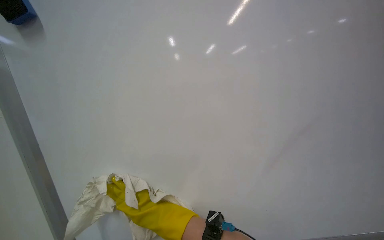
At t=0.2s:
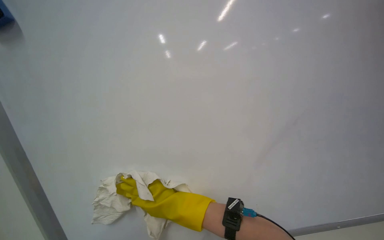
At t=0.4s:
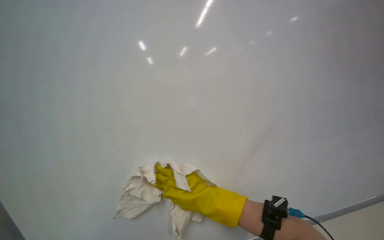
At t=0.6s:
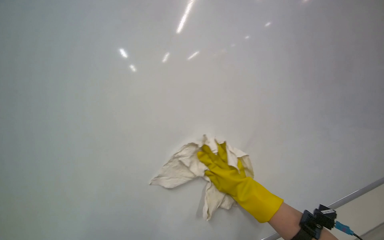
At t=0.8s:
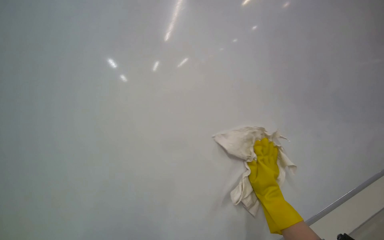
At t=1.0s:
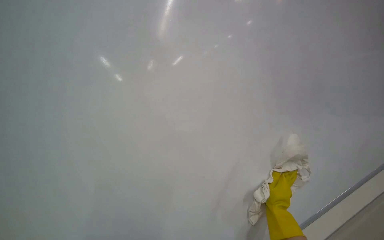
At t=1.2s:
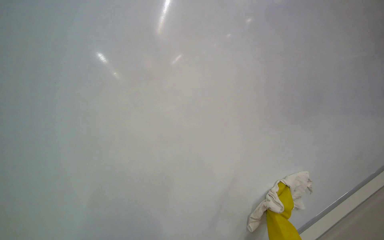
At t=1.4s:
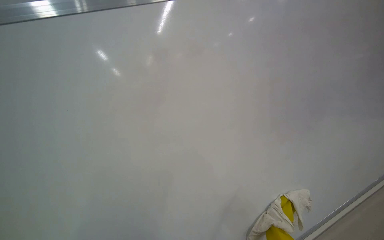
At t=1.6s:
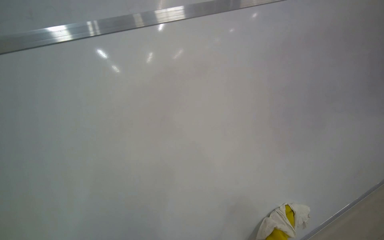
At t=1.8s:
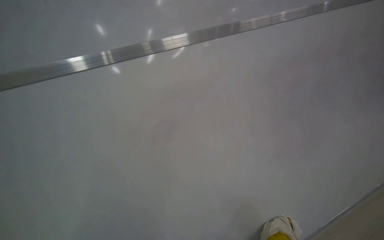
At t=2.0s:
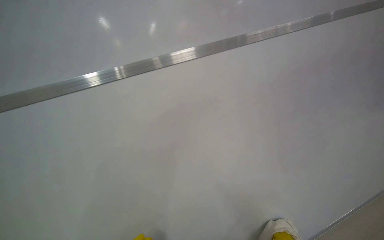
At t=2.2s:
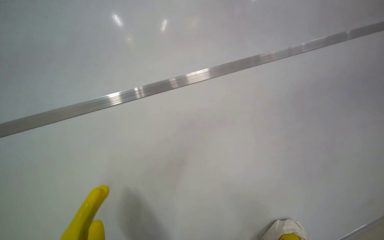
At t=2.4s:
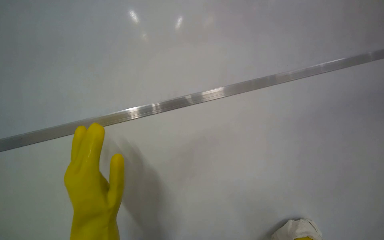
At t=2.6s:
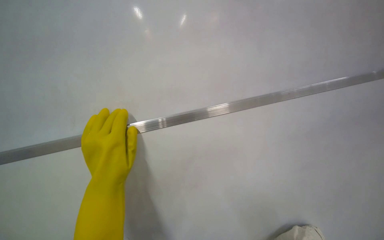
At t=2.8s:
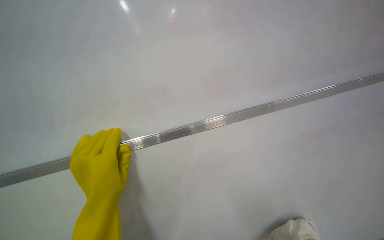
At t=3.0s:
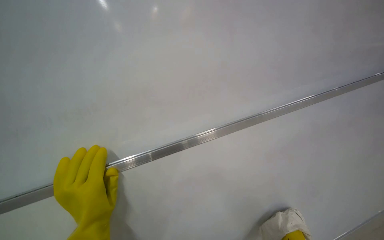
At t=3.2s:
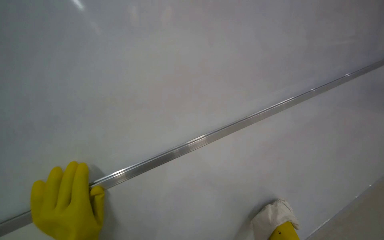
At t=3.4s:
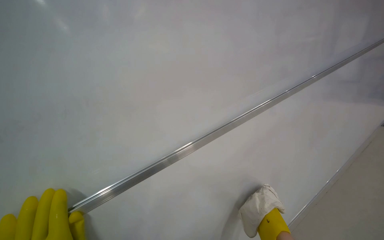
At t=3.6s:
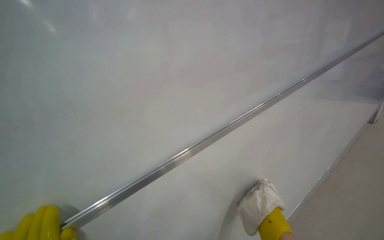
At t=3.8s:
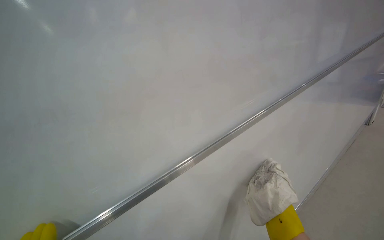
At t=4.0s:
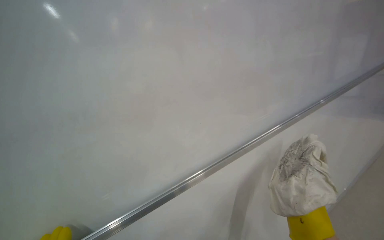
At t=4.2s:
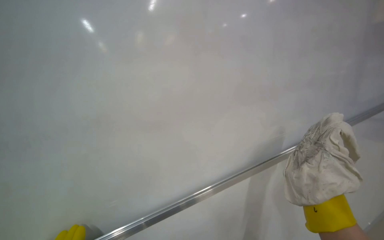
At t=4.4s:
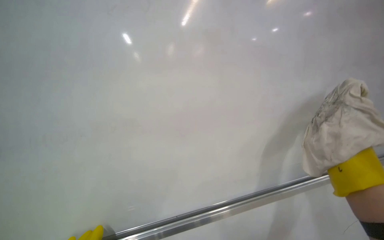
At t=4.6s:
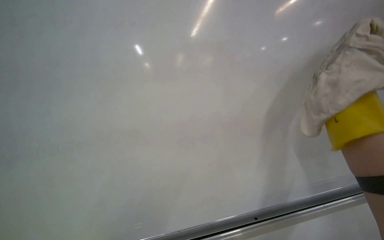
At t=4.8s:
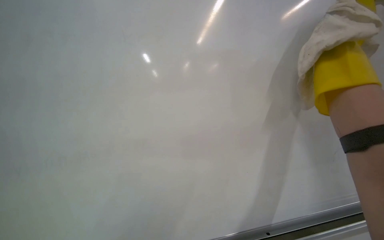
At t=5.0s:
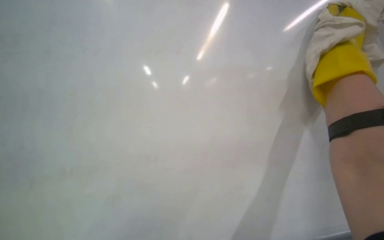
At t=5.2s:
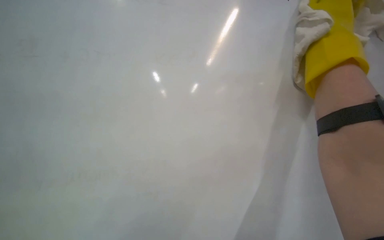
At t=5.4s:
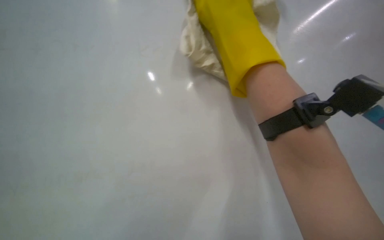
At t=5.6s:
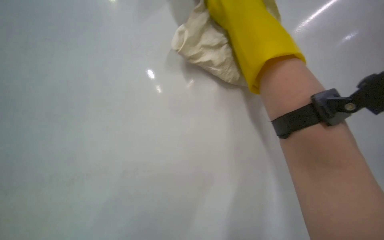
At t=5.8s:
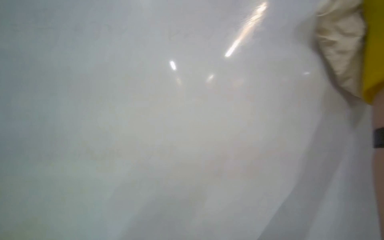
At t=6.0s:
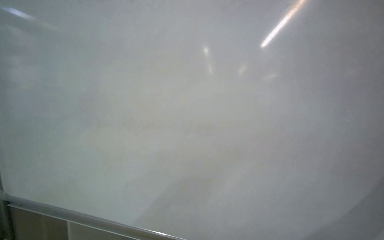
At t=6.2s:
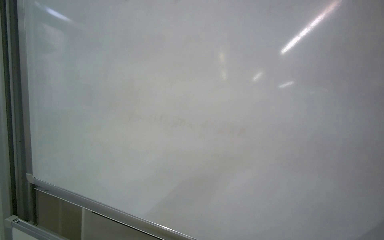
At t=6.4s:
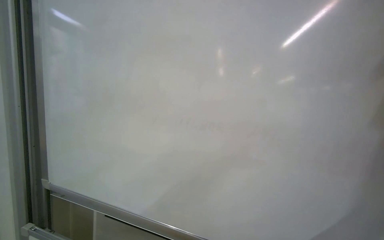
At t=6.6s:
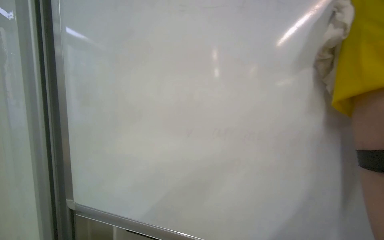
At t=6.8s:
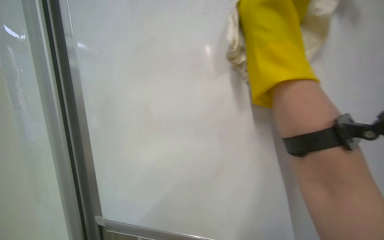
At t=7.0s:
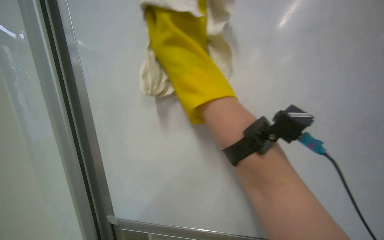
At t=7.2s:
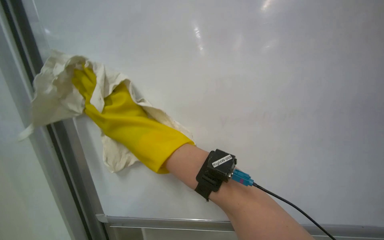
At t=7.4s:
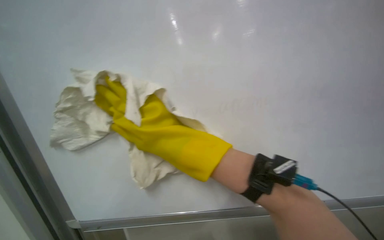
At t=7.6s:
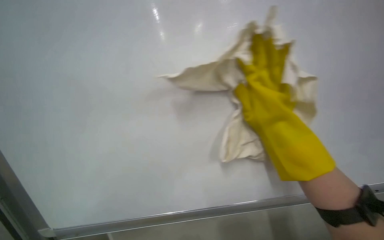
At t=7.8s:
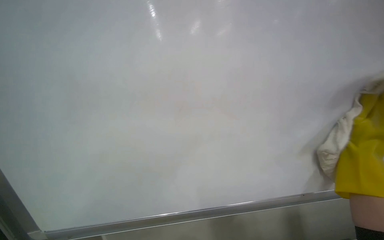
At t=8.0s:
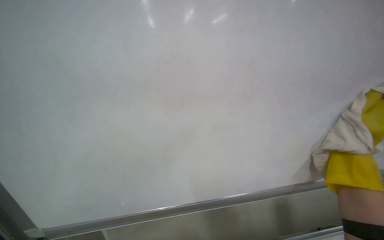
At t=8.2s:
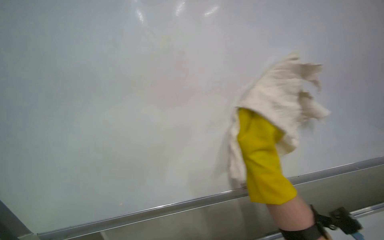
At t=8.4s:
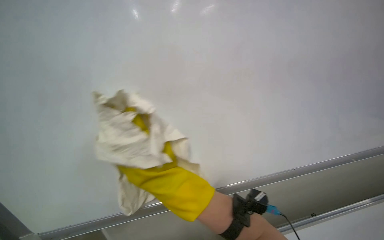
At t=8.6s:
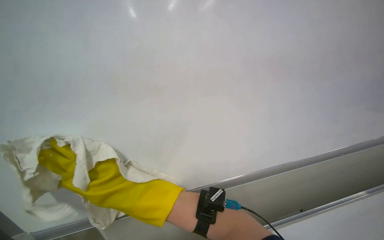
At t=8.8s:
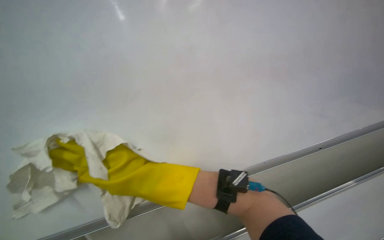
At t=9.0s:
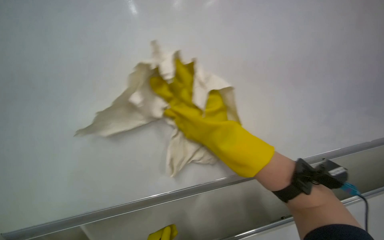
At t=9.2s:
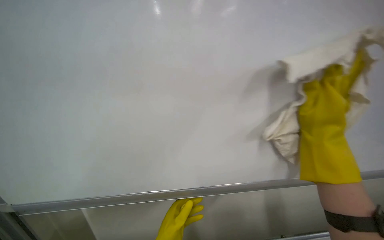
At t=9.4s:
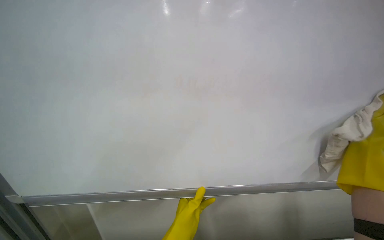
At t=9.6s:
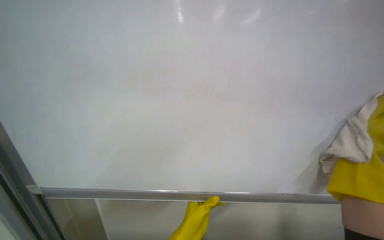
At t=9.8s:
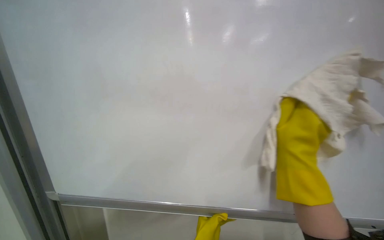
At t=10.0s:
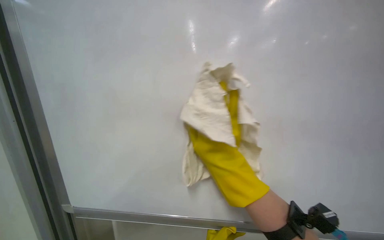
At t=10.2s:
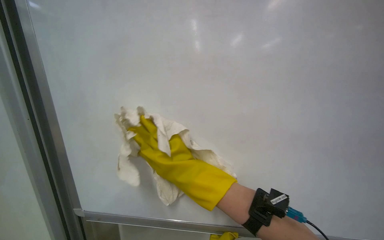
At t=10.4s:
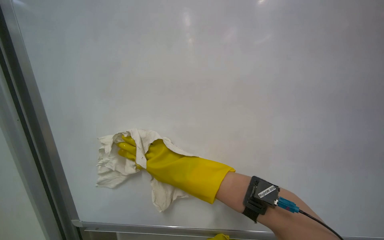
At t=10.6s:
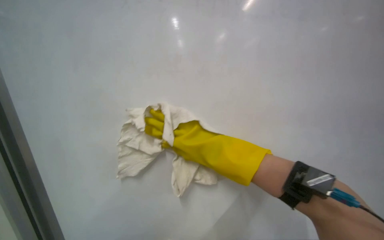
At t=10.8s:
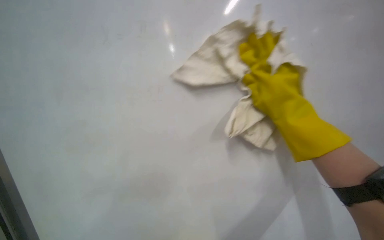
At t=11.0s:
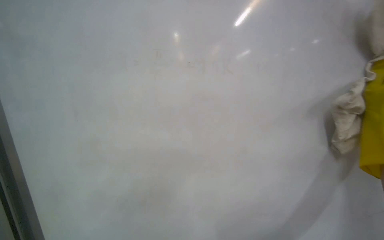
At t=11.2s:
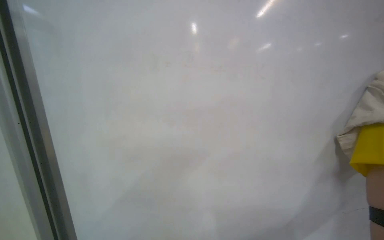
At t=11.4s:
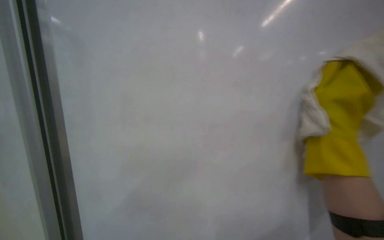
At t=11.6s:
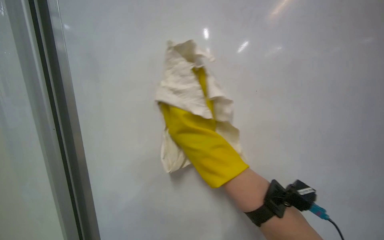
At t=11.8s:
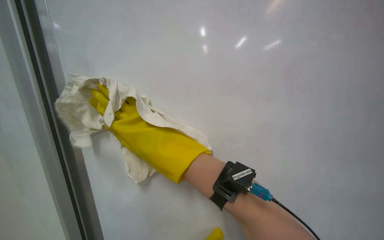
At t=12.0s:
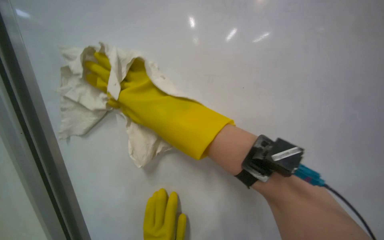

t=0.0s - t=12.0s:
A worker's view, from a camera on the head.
Job: wiping surfaces.
The whole recording: Wiping whiteboard clean. The worker wipes the whiteboard clean with a cloth.
t=0.0s - t=1.6s: The wearer moves roughly 60 cm. The camera is aimed roughly 25 degrees further to the right. The scene turns about 40 degrees clockwise in the picture.
t=3.0s - t=4.4s: The wearer looks approximately 20 degrees further to the right.
t=4.4s - t=6.0s: Everything in view rotates about 30 degrees counterclockwise.
t=7.6s - t=9.0s: The scene turns about 45 degrees counterclockwise in the picture.
t=9.0s - t=10.4s: The view tips upward by roughly 15 degrees.
t=10.4s - t=12.0s: The camera travels about 40 cm. The view tips upward by roughly 20 degrees. The scene rotates clockwise by approximately 30 degrees.

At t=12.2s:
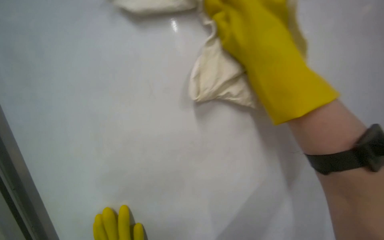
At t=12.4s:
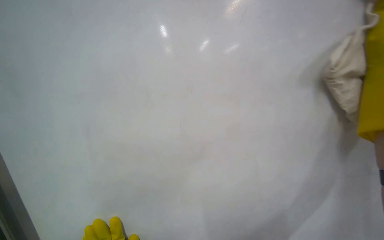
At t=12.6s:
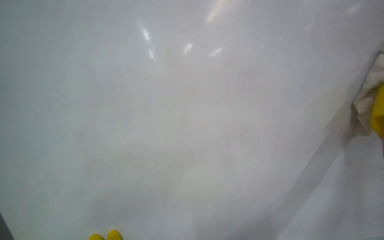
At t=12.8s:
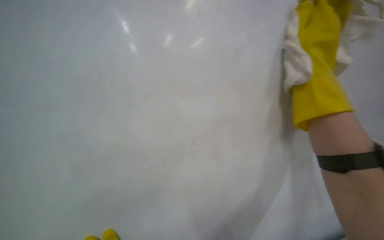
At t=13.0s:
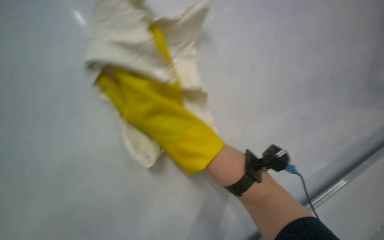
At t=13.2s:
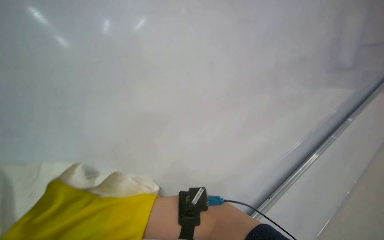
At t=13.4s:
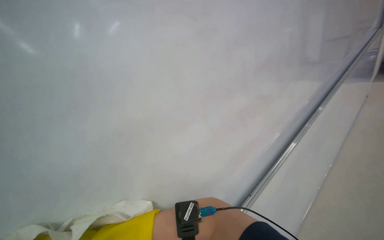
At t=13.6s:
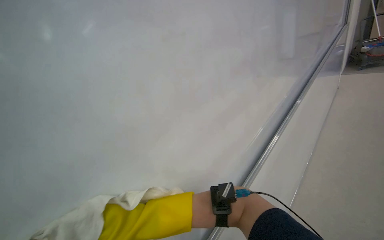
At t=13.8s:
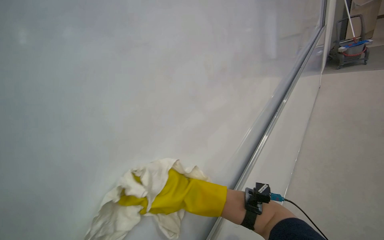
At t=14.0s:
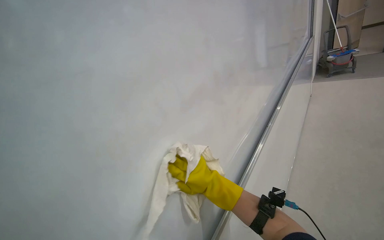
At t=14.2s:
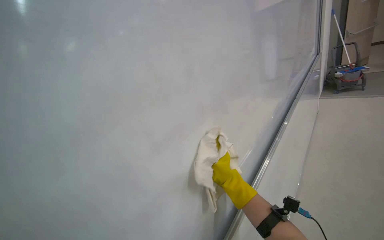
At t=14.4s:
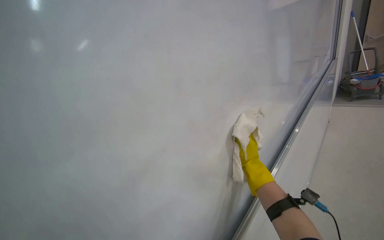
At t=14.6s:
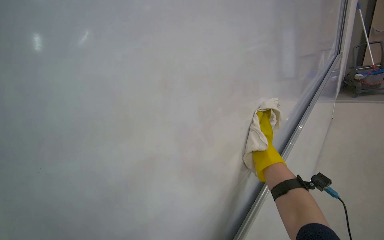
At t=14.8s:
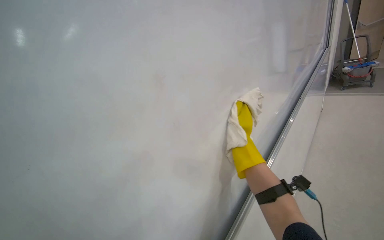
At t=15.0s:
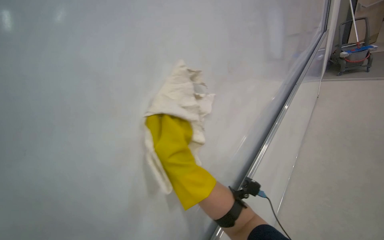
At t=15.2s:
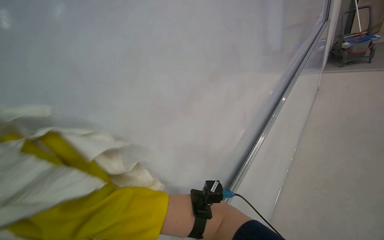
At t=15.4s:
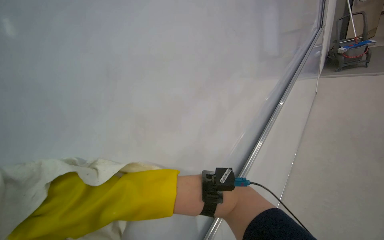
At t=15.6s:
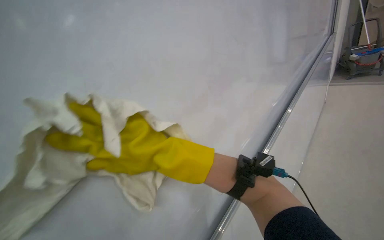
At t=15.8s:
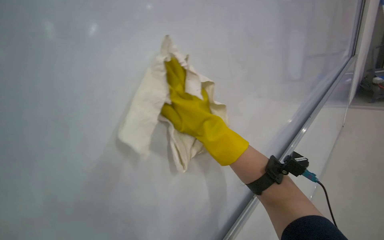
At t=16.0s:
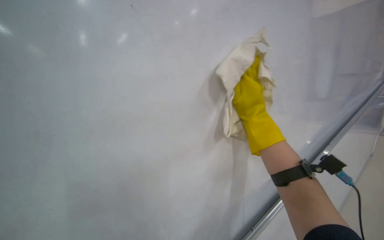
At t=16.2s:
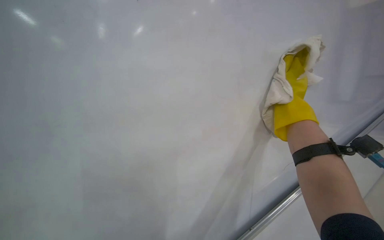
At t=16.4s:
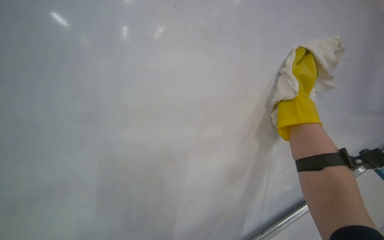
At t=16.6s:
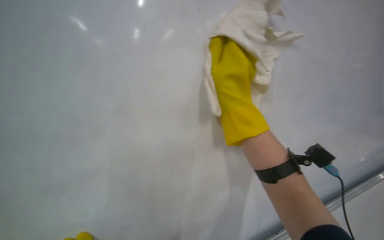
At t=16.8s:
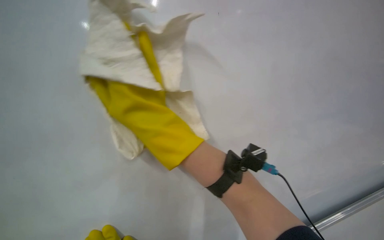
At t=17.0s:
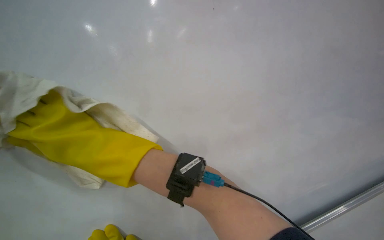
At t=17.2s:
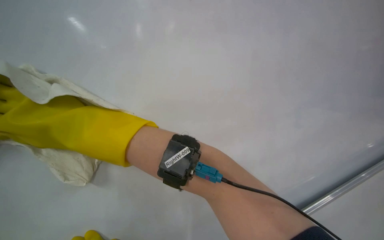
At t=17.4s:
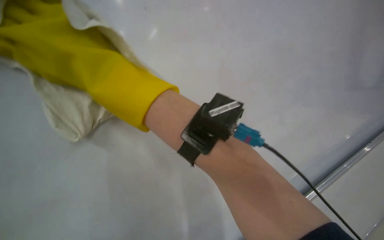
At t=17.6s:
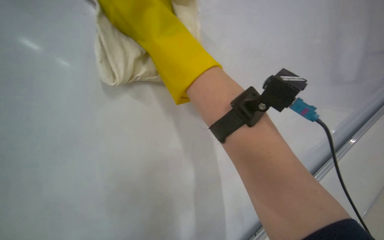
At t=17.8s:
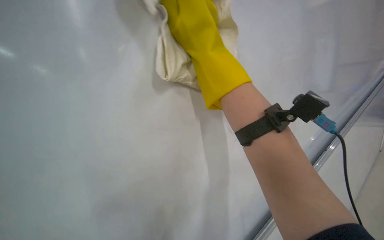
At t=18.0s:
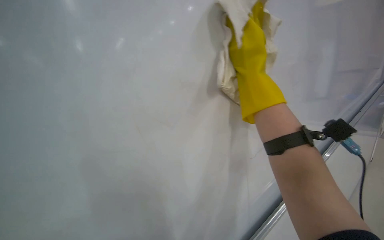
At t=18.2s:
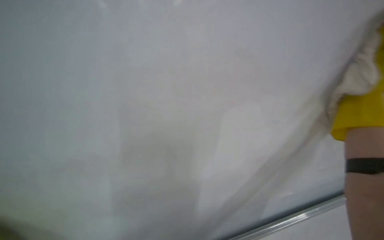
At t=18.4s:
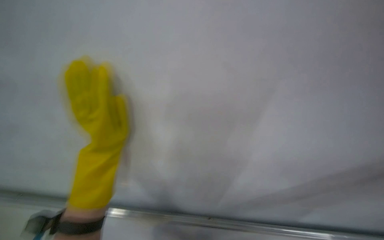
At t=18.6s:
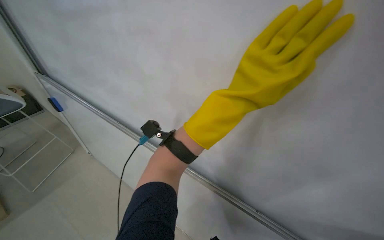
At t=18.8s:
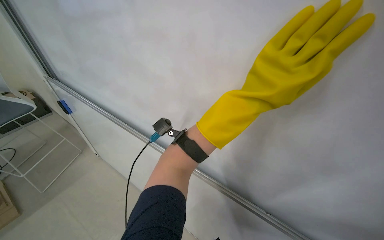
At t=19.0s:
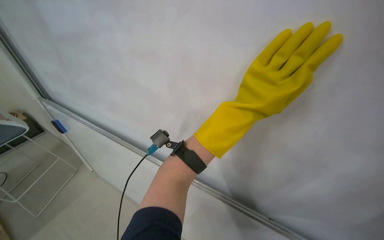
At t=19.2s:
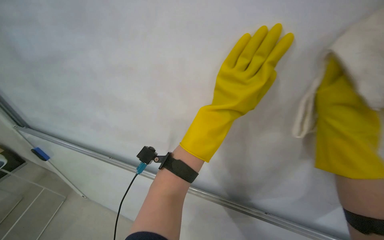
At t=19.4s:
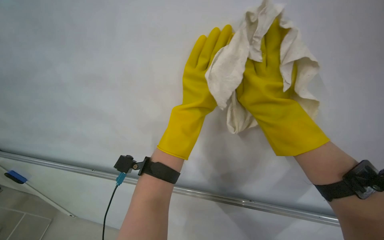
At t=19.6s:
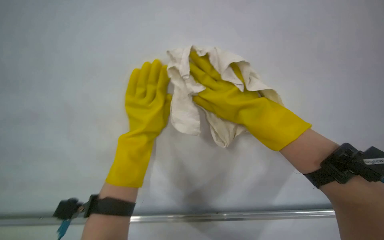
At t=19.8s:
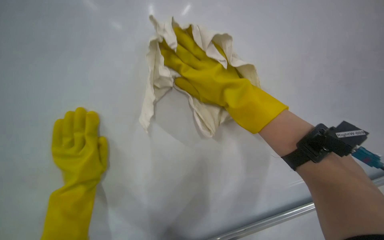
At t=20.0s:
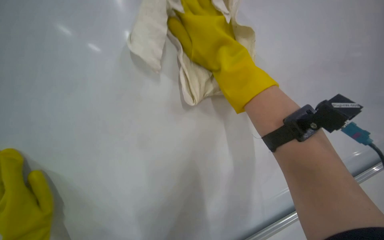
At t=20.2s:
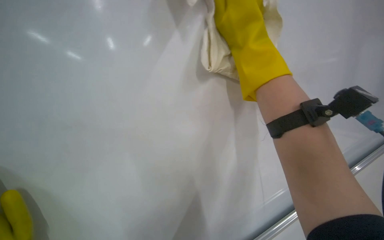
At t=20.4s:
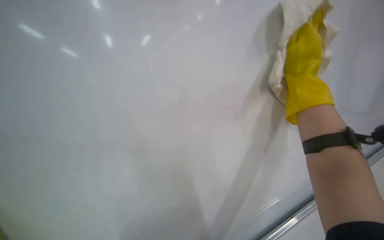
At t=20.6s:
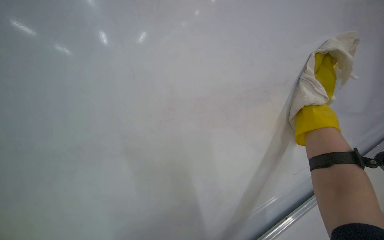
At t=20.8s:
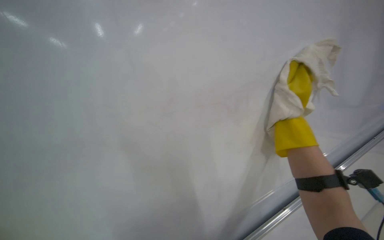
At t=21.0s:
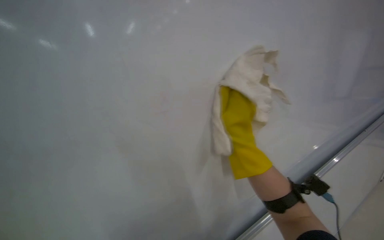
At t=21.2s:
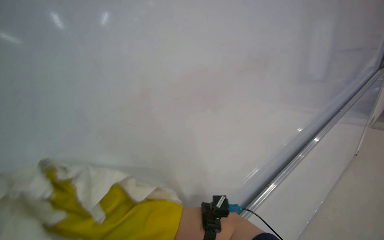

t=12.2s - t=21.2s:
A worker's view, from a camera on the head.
Job: wiping surfaces.
The whole recording: Wiping whiteboard clean. The worker wipes the whiteboard clean with a cloth.
t=12.2s - t=13.8s: The head rotates about 20 degrees to the right. The right hand swings left and right, roughly 50 cm each way, with 2 reversals.
t=15.2s - t=16.6s: The camera sweeps to the left, by roughly 20 degrees.
t=18.2s - t=19.8s: The head turns to the right by some 20 degrees.
